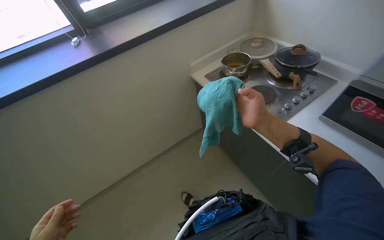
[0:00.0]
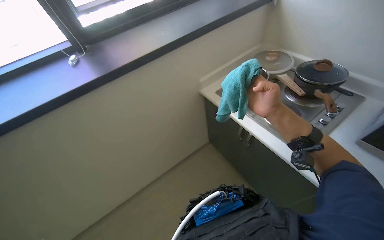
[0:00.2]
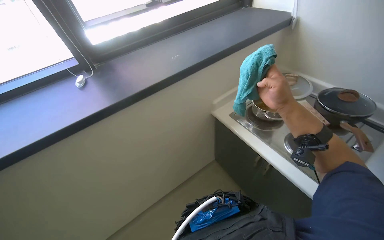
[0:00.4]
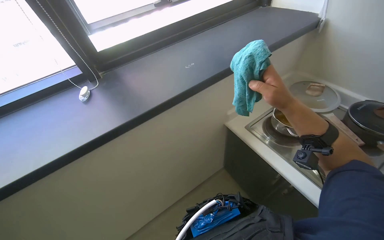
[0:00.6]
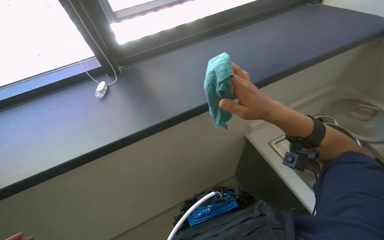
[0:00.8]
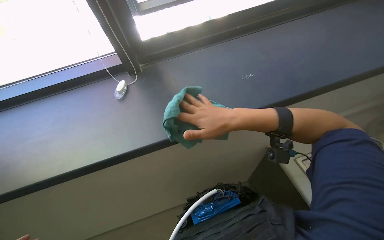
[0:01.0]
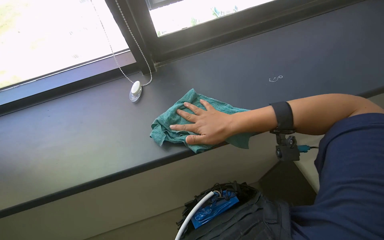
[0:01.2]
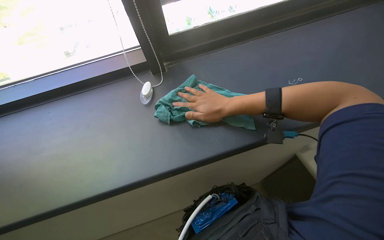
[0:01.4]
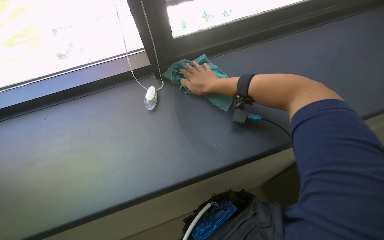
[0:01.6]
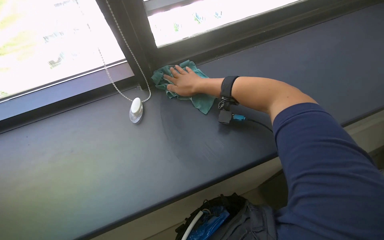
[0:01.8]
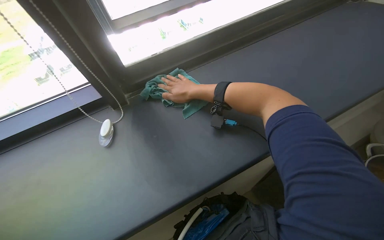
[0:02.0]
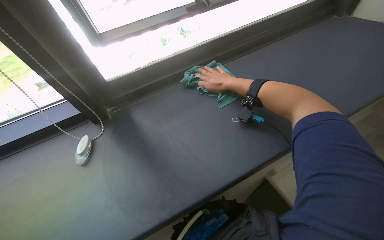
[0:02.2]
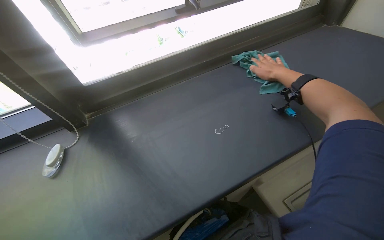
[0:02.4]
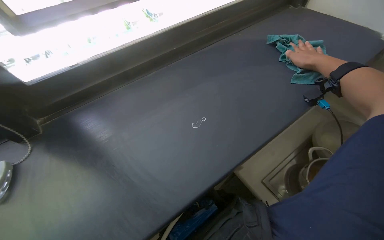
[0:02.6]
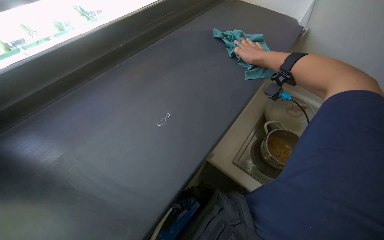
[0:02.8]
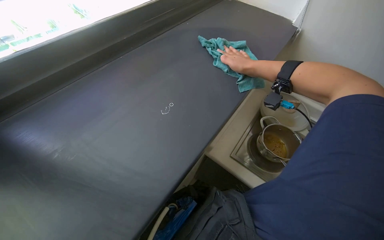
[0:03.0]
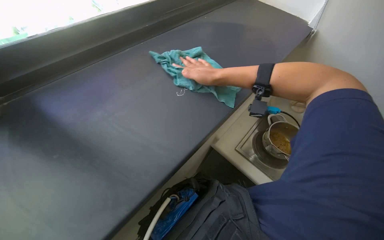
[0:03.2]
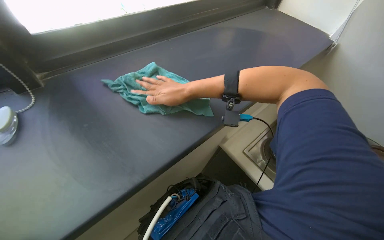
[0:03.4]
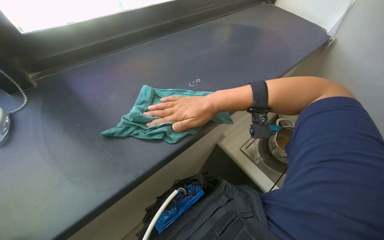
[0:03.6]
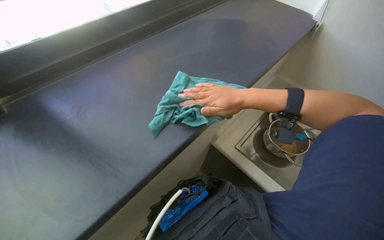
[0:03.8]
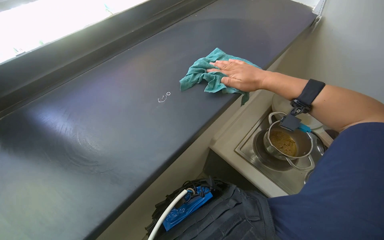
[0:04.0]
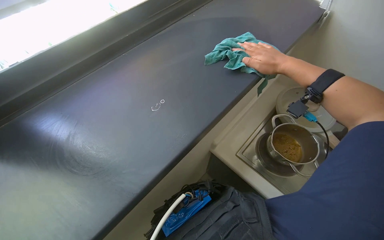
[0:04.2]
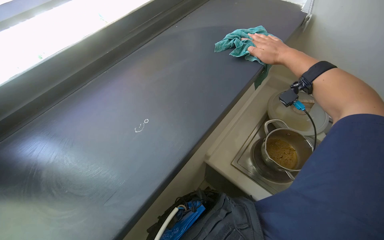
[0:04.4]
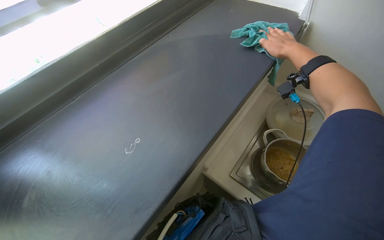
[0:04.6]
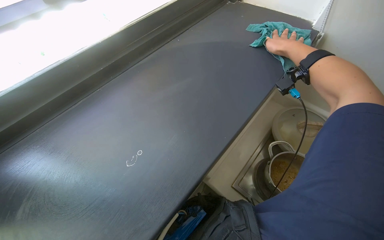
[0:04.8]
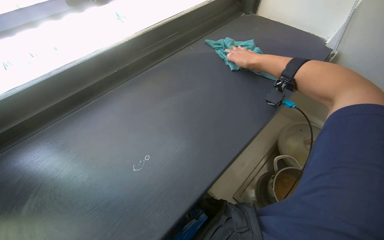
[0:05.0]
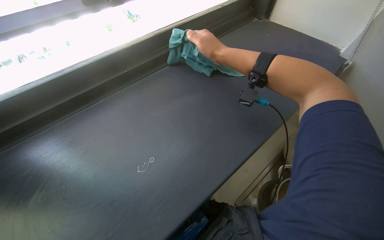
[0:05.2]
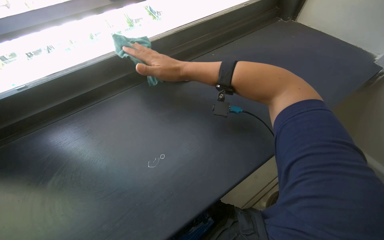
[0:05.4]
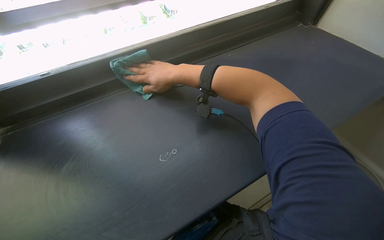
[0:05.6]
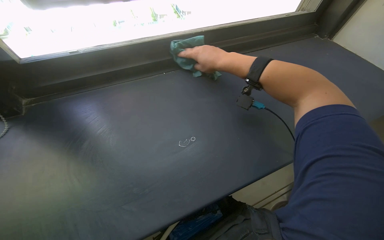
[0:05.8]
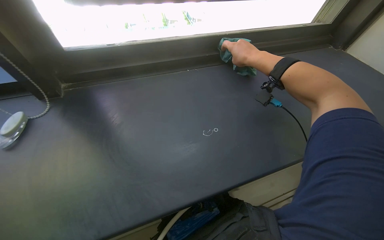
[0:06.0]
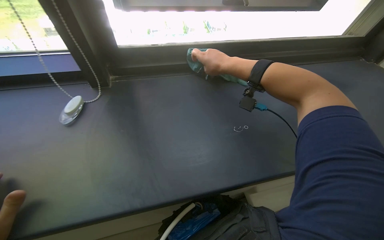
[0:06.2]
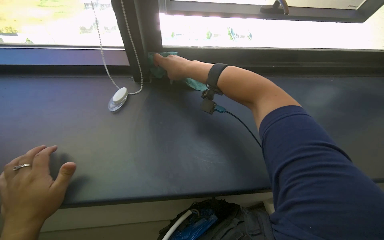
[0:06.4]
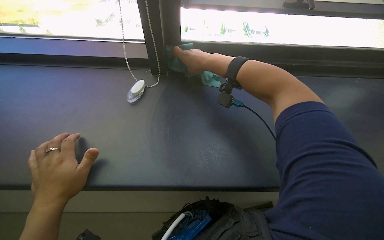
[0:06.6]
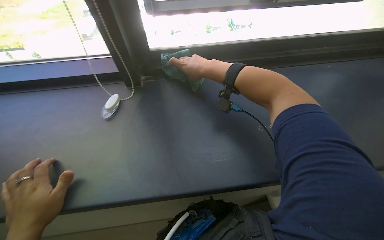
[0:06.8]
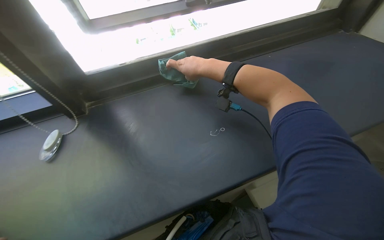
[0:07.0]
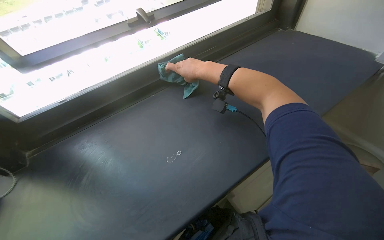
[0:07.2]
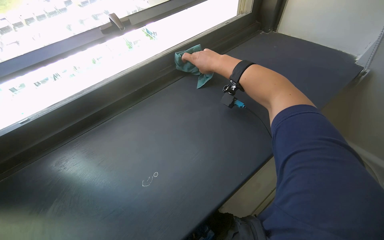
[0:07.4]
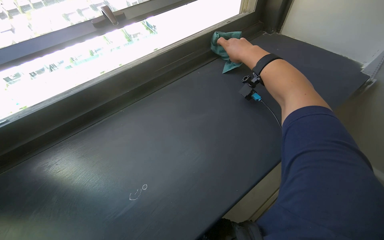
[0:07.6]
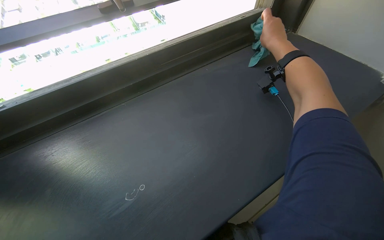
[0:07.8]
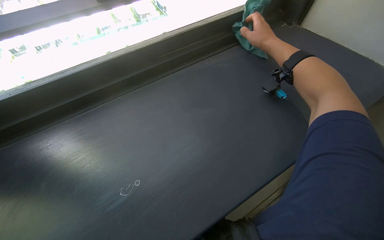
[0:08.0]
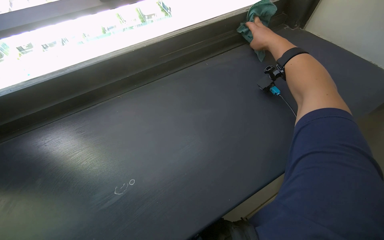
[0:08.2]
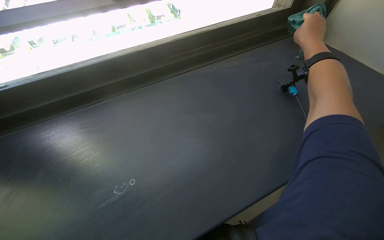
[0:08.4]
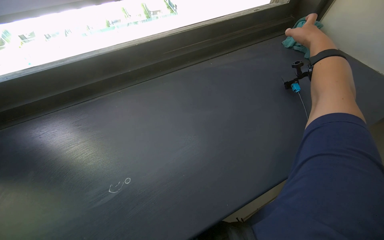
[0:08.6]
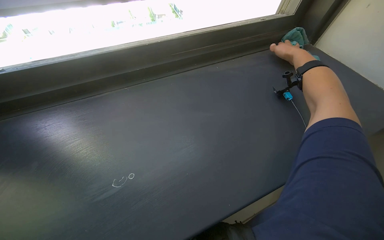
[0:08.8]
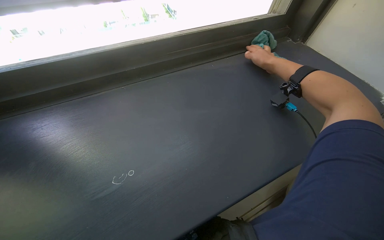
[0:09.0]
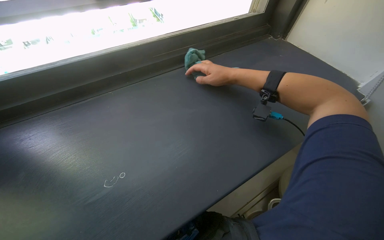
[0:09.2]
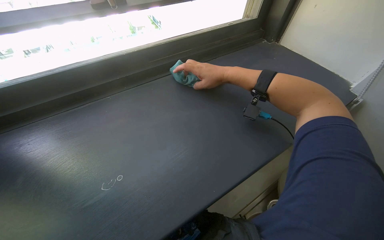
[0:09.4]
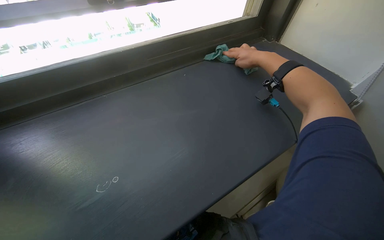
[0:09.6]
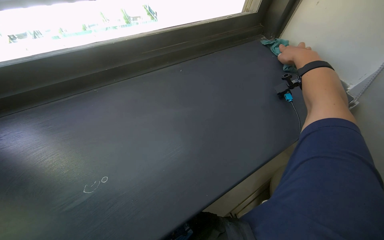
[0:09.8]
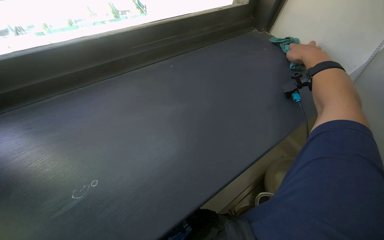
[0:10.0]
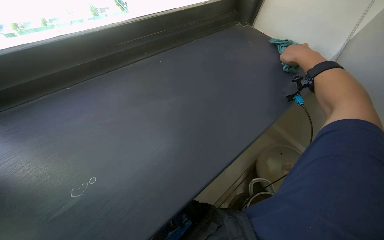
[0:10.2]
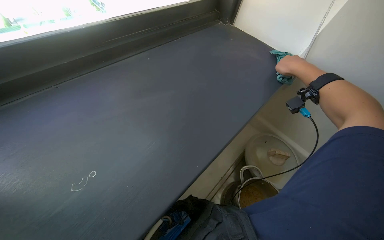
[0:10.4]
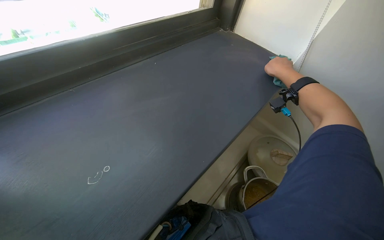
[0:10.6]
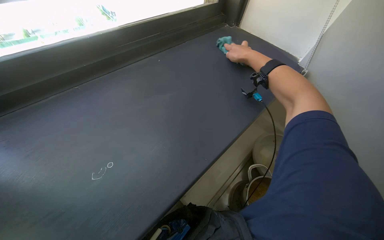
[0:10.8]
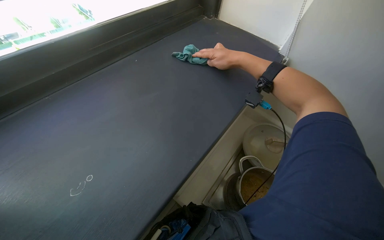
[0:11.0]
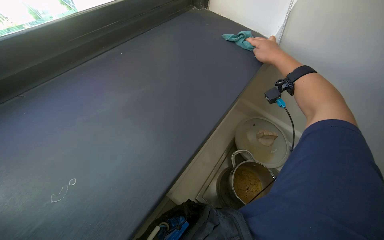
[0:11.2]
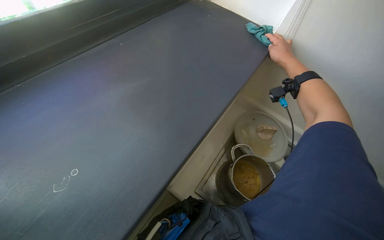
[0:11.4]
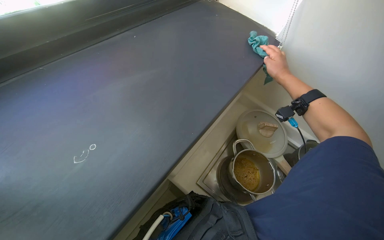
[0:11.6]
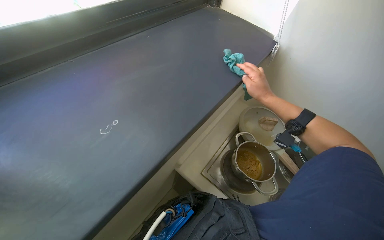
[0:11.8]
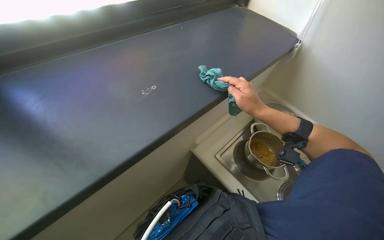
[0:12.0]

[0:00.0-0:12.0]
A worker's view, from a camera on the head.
Job: cleaning windows.
The whole recording: Wiping window sill. The worker rinses and wrings a cleaning cloth, then wipes the window sill.
0:00.0 to 0:01.6: The wearer moves some 70 cm. The wearer looks roughly 25 degrees further to the left.
0:01.6 to 0:03.0: The right hand moves to the right, some 10 cm.
0:03.0 to 0:04.4: The right hand travels to the left and back again, approximately 10 cm each way.
0:04.4 to 0:06.0: The head rotates roughly 30 degrees to the left. The right hand moves approximately 50 cm to the left and comes back.
0:09.0 to 0:10.4: The head rotates some 20 degrees to the right. The right hand travels to the left and back again, some 10 cm each way.
0:10.4 to 0:12.0: The right hand moves left and right over roughly 20 cm, changing direction 2 times.

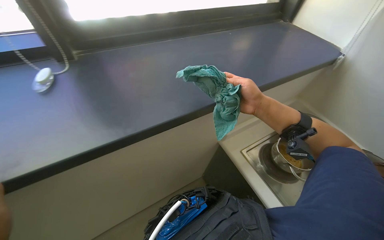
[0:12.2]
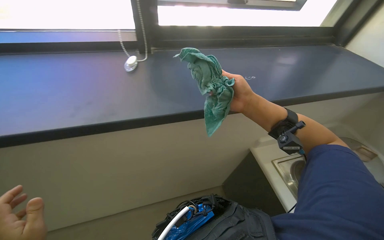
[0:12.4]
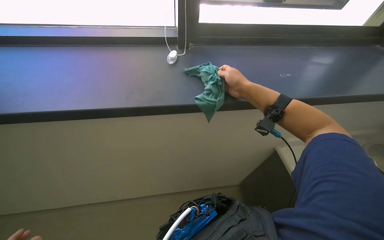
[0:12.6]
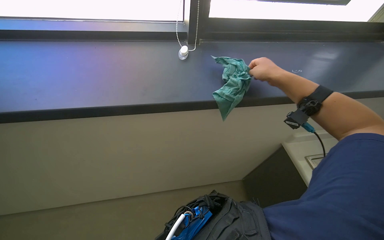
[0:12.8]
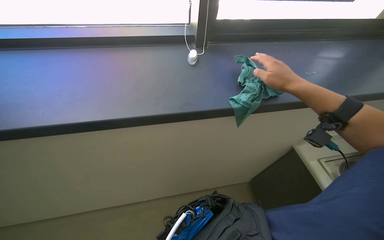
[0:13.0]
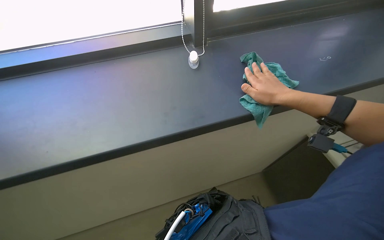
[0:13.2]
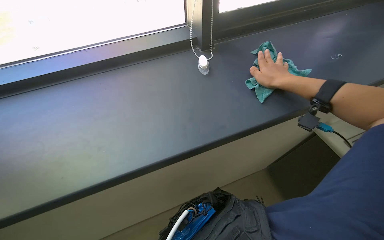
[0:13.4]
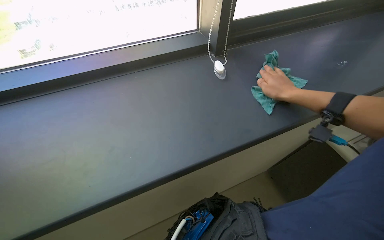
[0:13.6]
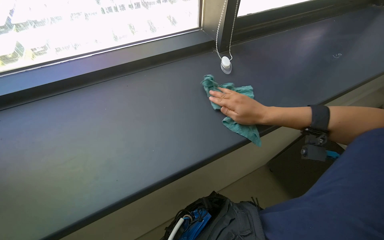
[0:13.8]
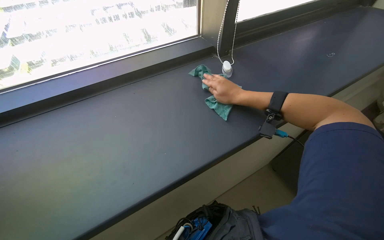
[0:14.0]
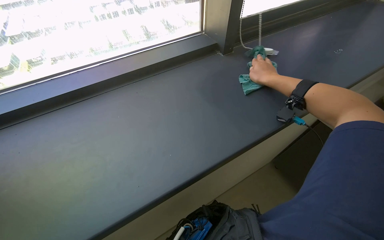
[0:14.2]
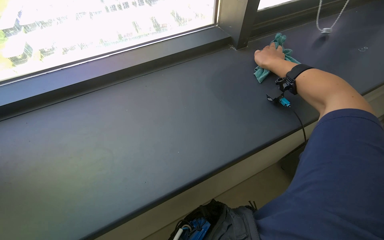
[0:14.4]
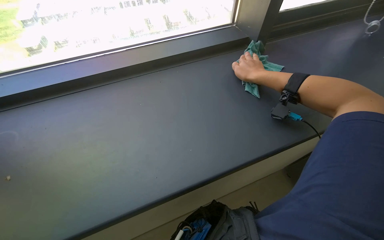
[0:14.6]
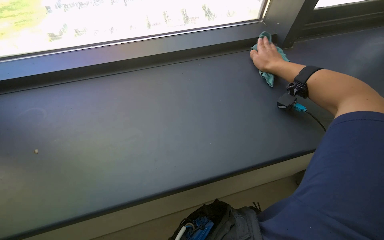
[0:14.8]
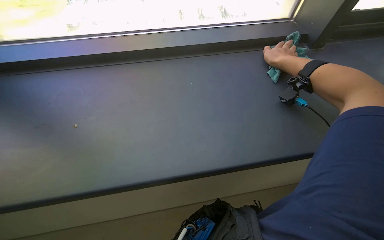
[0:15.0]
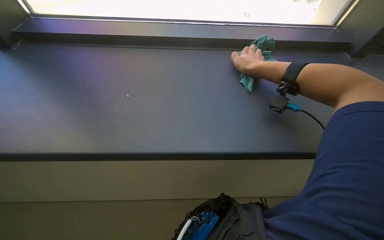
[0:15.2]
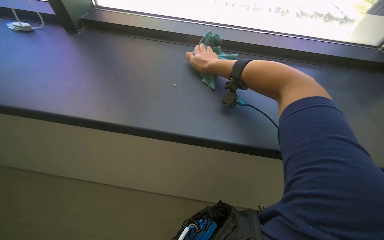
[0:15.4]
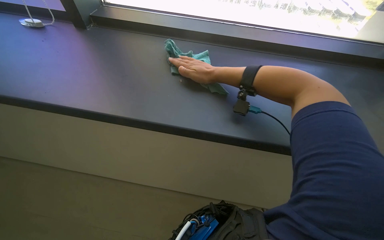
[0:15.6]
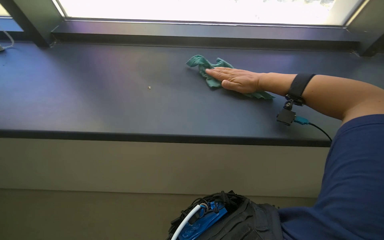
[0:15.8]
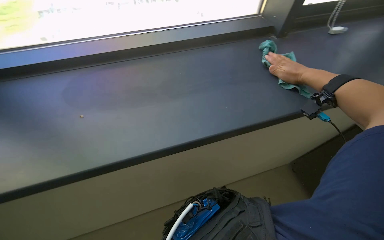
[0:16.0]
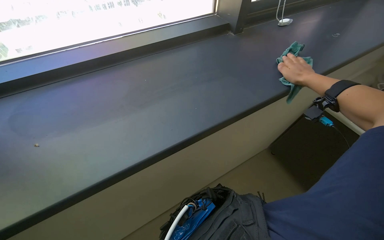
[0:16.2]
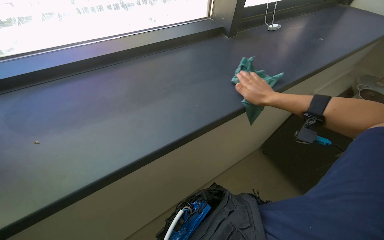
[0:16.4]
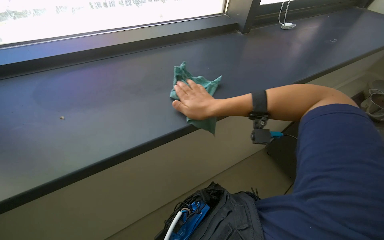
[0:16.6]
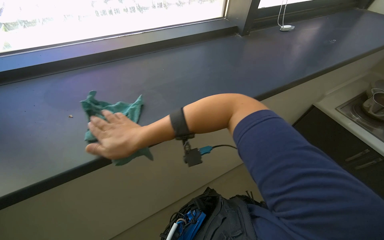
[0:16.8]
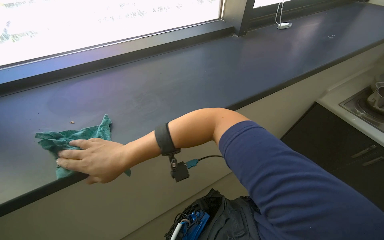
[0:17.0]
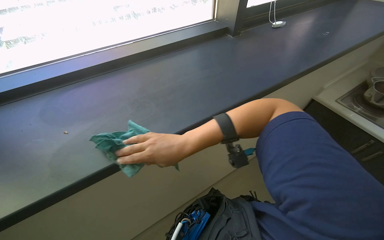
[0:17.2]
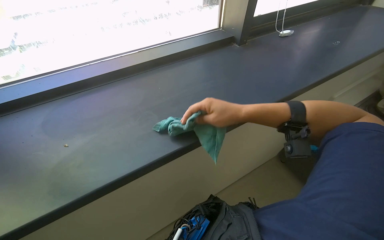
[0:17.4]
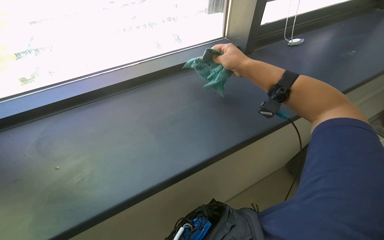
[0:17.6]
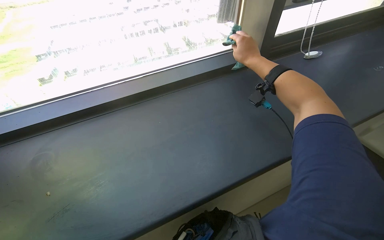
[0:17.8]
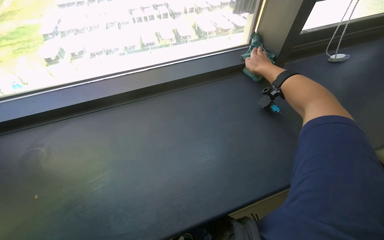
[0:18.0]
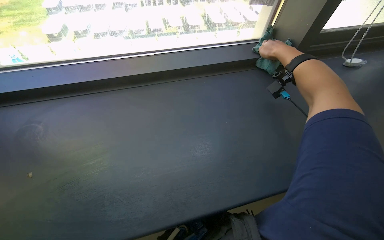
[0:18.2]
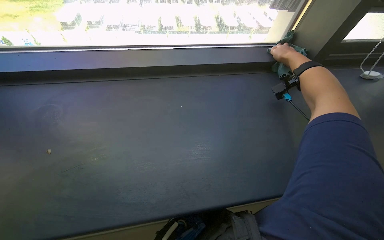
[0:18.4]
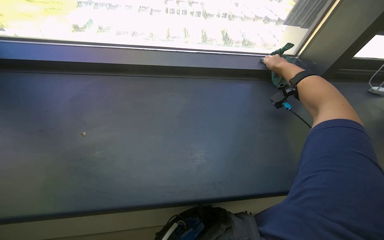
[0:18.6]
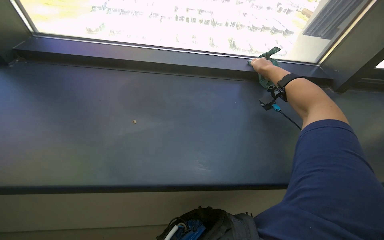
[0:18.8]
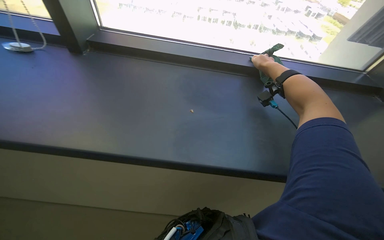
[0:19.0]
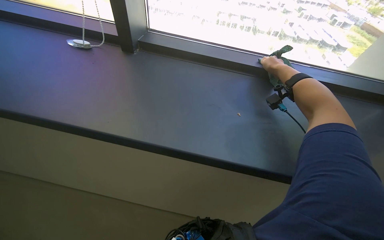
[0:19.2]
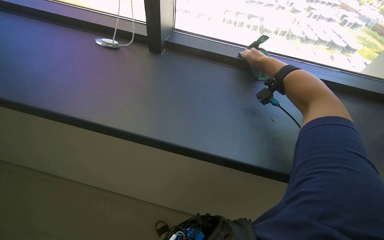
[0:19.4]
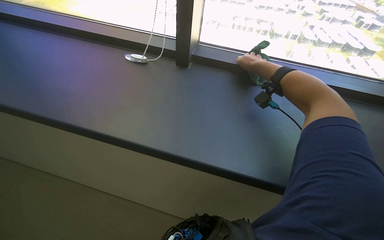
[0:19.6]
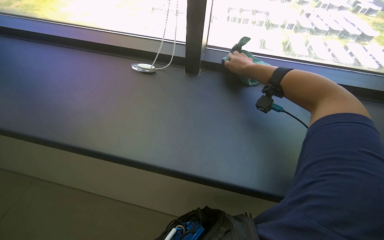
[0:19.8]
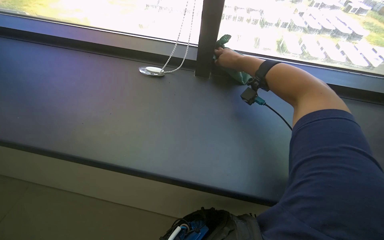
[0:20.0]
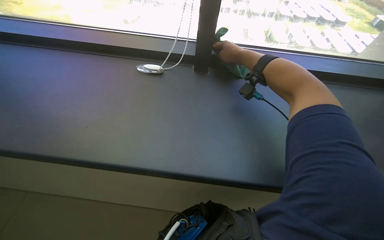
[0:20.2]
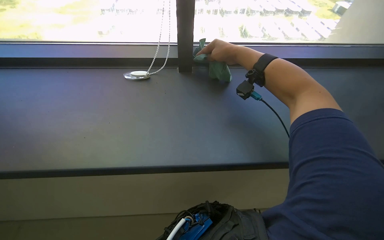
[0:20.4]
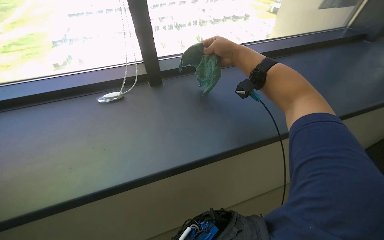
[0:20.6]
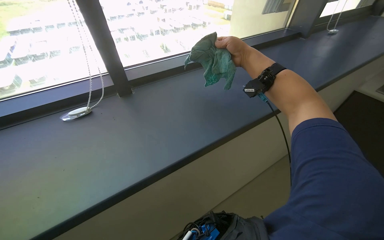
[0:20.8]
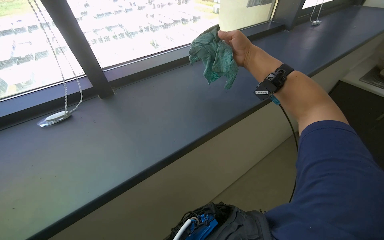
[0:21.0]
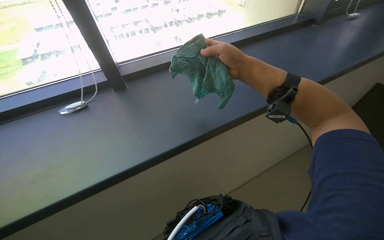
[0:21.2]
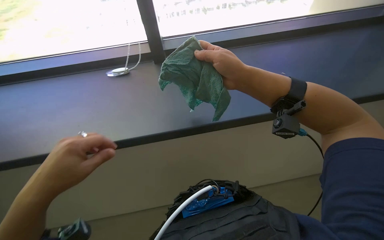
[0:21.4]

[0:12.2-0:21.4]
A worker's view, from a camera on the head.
Job: cleaning windows.
The whole recording: Wiping window sill. The worker rinses and wrings a cleaning cloth, then wipes the window sill.
0:12.2 to 0:13.8: The head turns to the left by approximately 20 degrees.
0:15.2 to 0:16.8: The right hand moves left and right over roughly 50 cm, changing direction 2 times.
